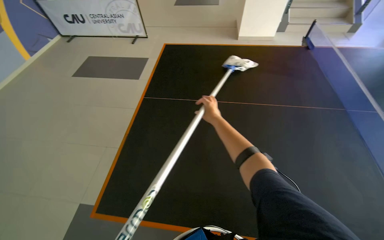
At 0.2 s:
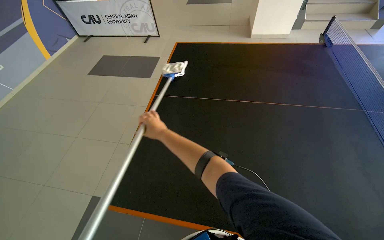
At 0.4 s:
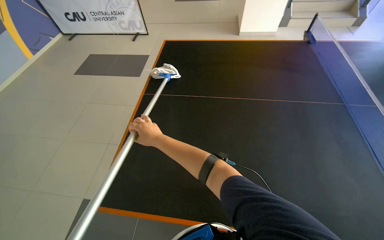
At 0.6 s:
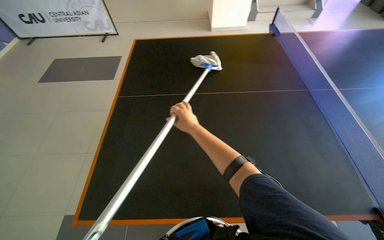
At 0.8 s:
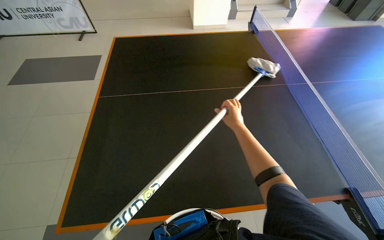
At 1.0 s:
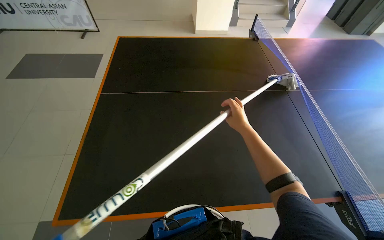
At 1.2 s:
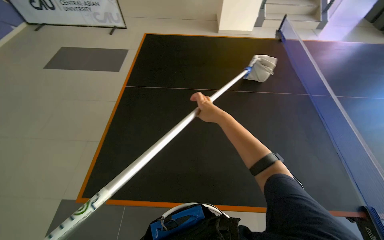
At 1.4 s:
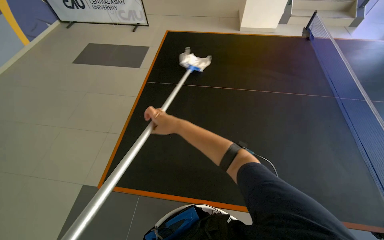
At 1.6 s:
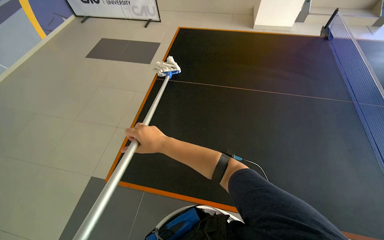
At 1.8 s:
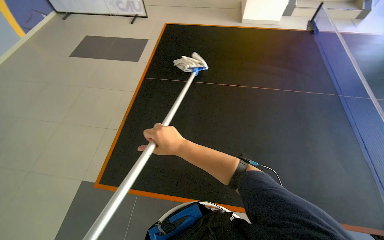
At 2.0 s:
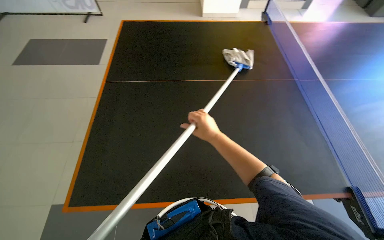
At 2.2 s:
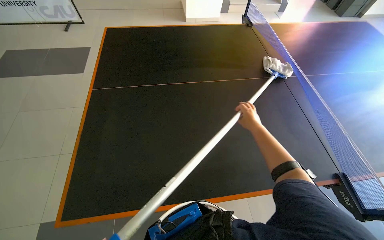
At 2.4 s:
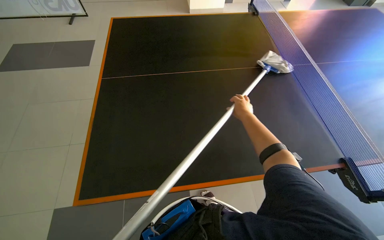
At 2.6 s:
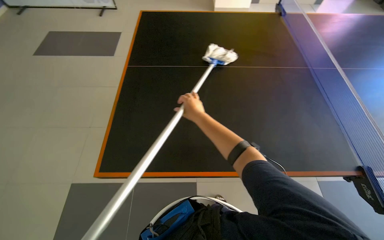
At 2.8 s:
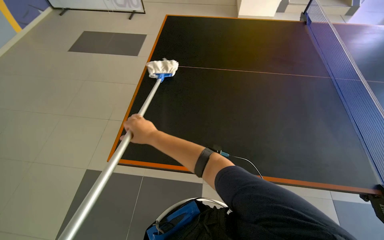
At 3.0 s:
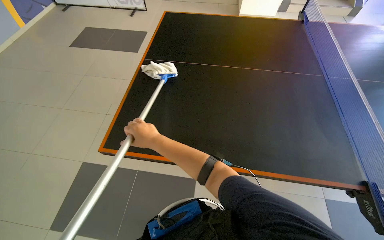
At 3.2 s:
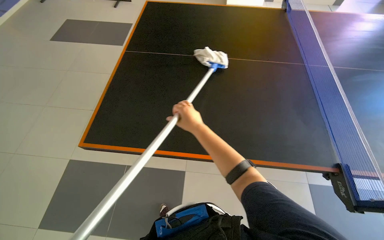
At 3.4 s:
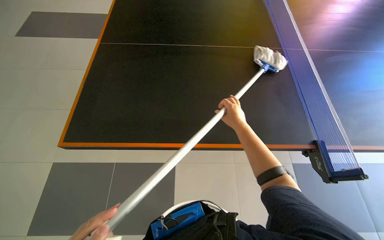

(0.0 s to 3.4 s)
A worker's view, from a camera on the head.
Job: wiping surfaces.
The whole recording: Cleaning ping-pong table. The worker cleans the surface of a ping-pong table using a long-handled mop.
0.0 s - 1.6 s: The right hand swings left and right, roughly 30 cm each way, with 2 reversals.
1.6 s - 3.4 s: The right hand moves left and right over some 35 cm, changing direction 2 times.

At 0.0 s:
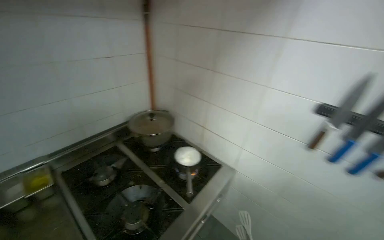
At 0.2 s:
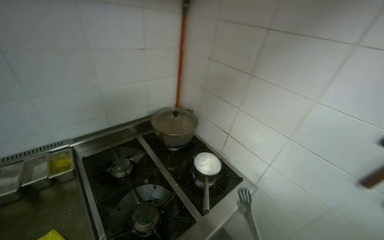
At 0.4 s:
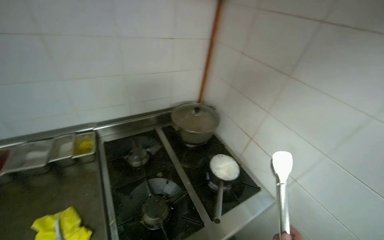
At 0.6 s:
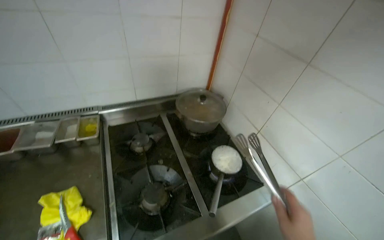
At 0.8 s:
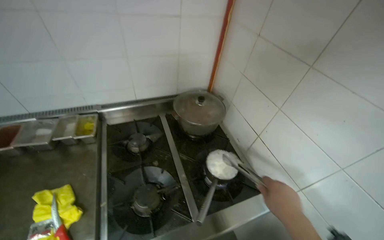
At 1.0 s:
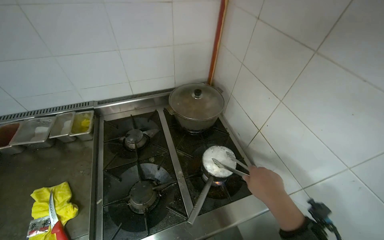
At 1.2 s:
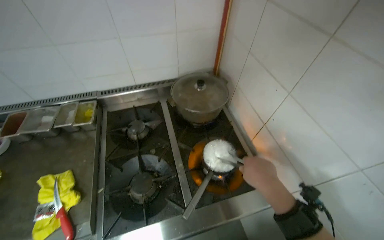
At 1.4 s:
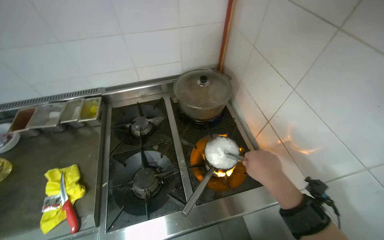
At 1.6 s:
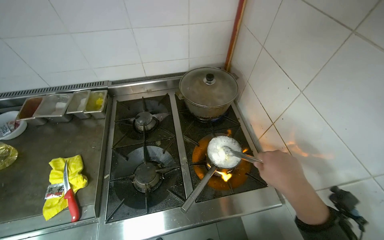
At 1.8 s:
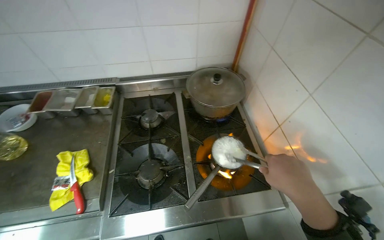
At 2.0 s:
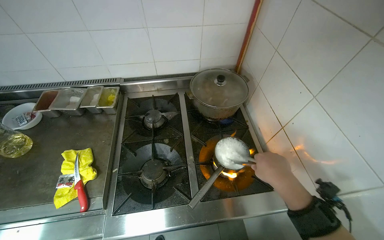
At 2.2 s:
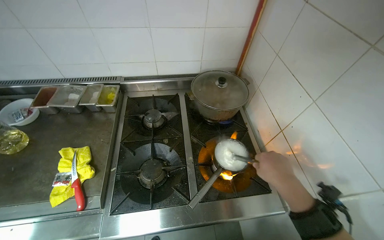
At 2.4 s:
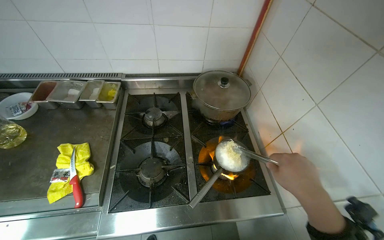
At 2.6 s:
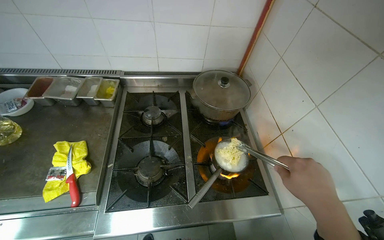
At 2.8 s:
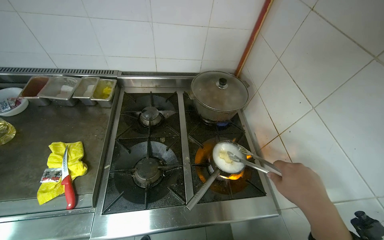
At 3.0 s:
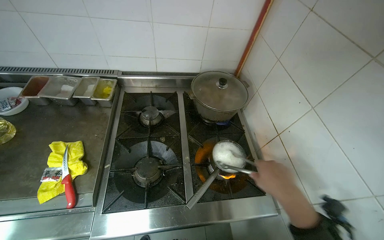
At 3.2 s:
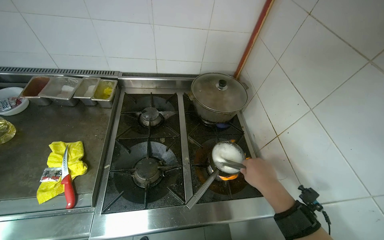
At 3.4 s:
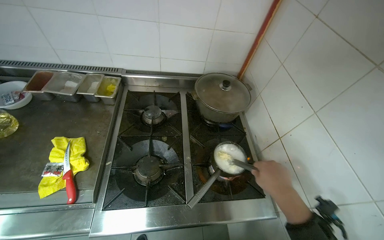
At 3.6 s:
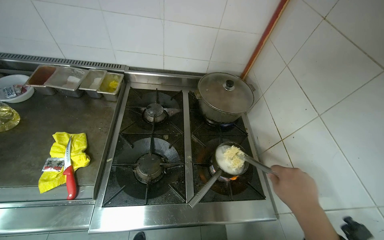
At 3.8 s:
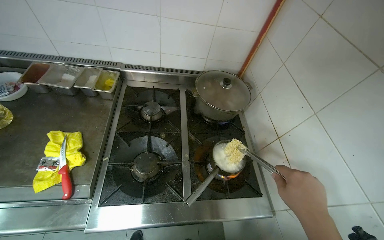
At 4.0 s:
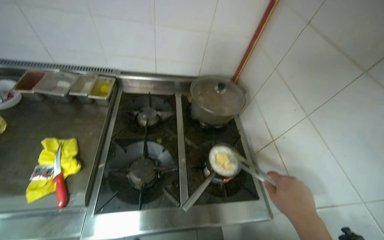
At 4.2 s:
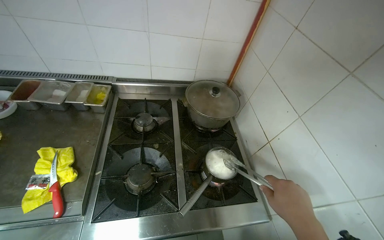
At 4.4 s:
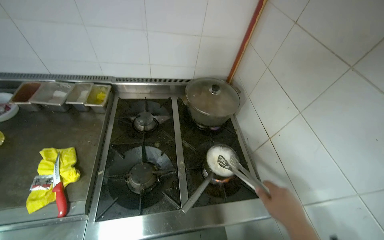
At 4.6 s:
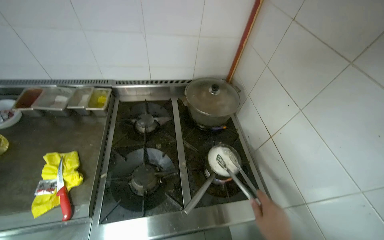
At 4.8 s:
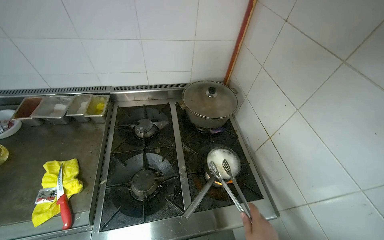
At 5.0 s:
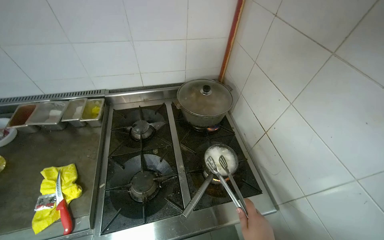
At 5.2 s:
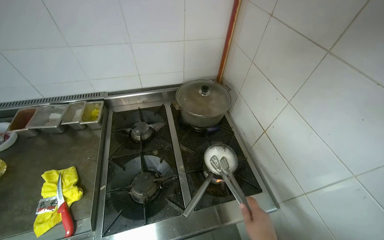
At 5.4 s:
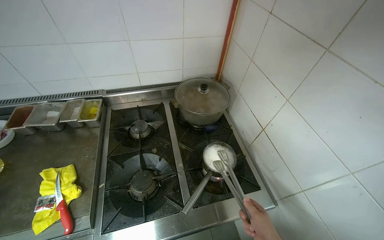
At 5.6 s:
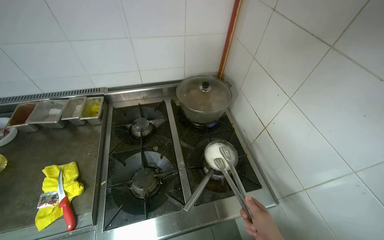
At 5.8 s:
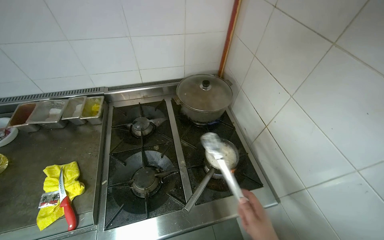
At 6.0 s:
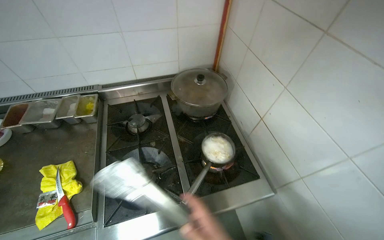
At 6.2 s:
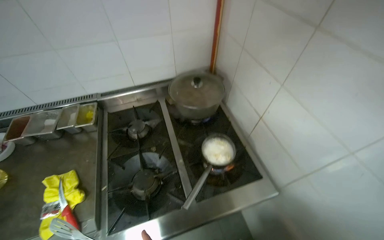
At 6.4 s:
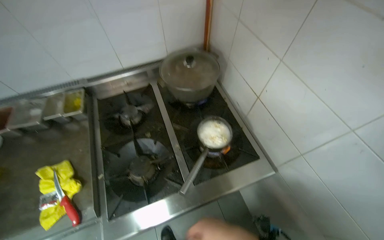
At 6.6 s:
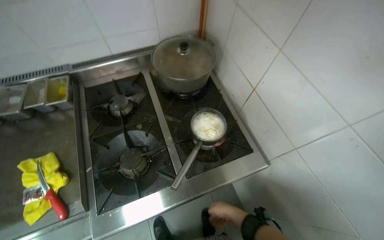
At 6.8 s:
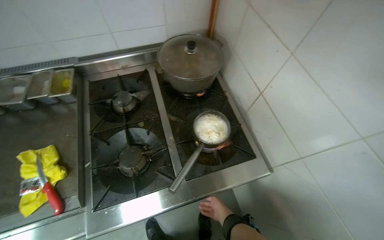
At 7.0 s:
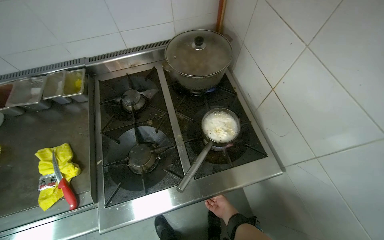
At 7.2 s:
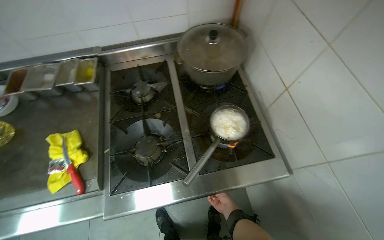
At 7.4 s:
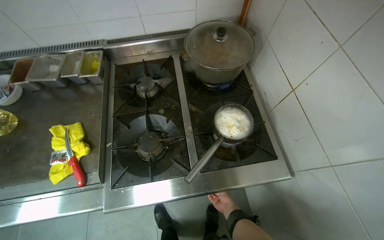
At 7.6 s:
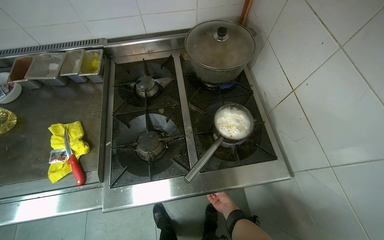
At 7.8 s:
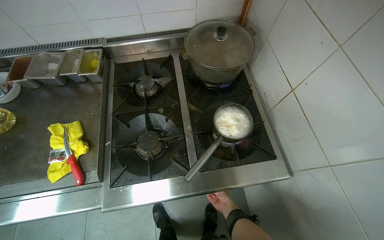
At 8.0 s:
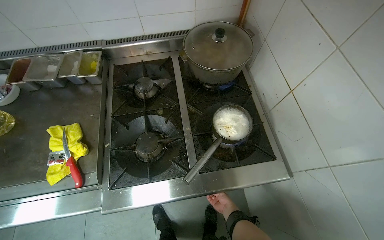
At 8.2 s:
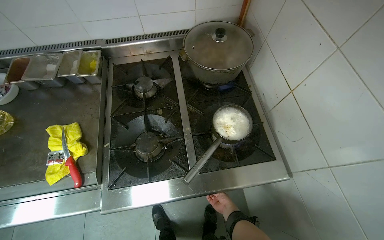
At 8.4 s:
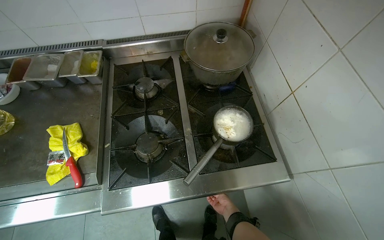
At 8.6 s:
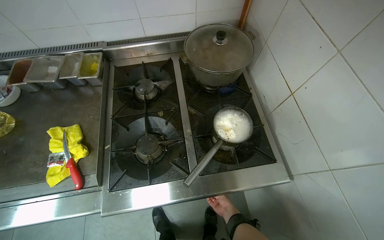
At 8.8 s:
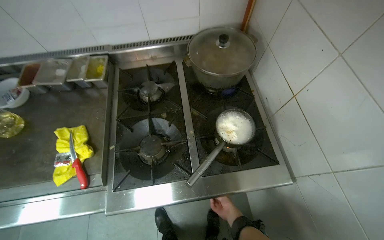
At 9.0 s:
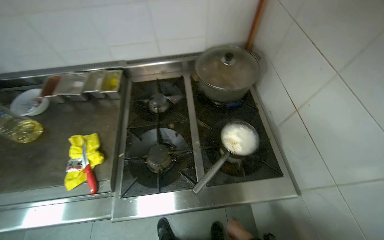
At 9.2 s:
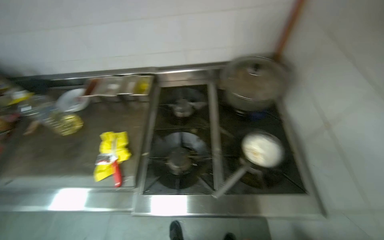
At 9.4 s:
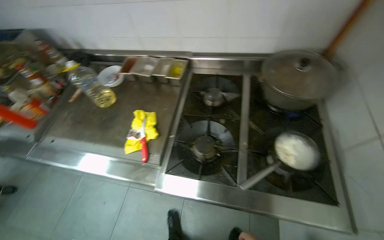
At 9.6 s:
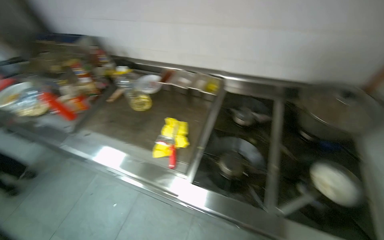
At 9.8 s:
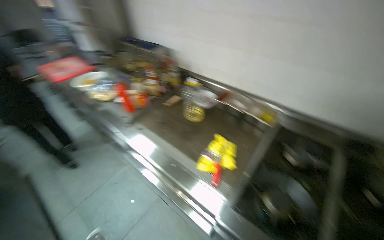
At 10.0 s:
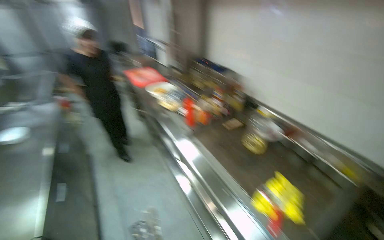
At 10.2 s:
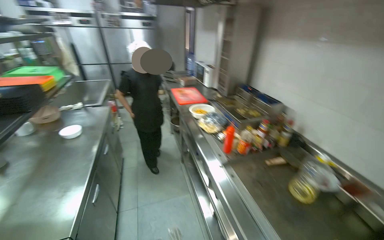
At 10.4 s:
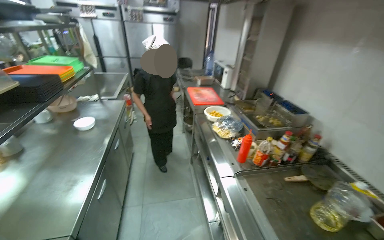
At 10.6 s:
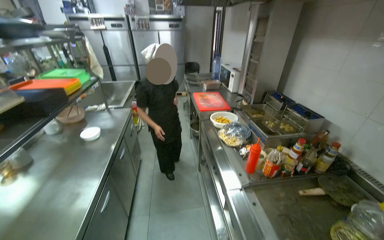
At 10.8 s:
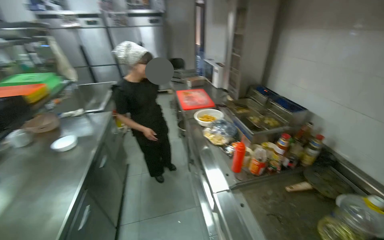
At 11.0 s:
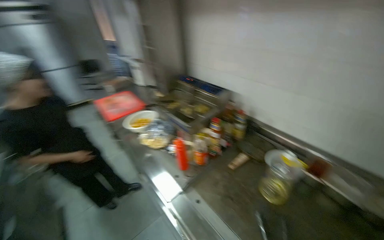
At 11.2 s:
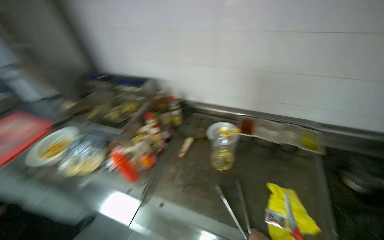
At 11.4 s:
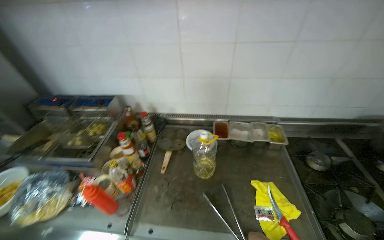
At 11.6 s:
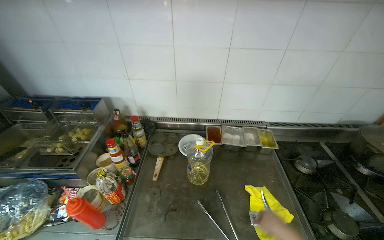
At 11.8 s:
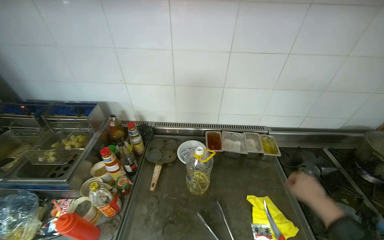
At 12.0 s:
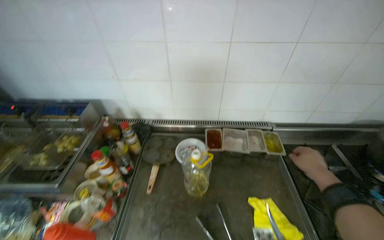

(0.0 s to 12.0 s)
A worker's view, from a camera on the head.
Job: cooking food.
The whole recording: Cooking food in a pot. The worker stirs food in a pot on the stove, adjusts the flame, and adds more ingredients.
0.0 s - 1.6 s: The wearer looks approximately 40 degrees further to the left. The camera pitches downward, by about 15 degrees.
6.0 s - 7.6 s: The view tilts approximately 10 degrees downward.
9.0 s - 10.4 s: The camera travels approximately 80 cm. The head rotates approximately 85 degrees to the left. The camera pitches upward, by approximately 25 degrees.
10.4 s - 12.0 s: The camera travels some 50 cm. The wearer's head swings approximately 80 degrees to the right.

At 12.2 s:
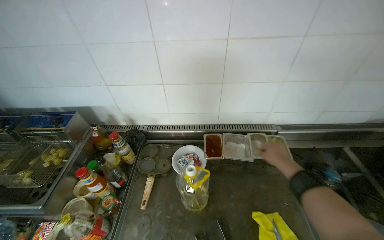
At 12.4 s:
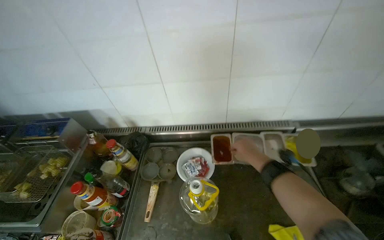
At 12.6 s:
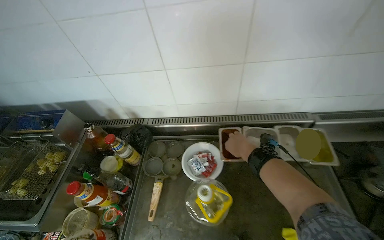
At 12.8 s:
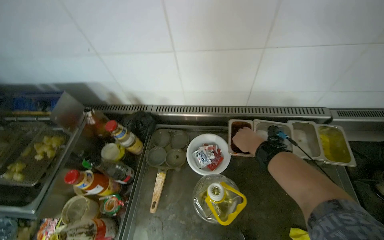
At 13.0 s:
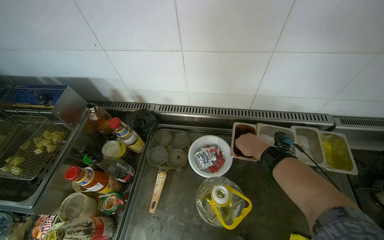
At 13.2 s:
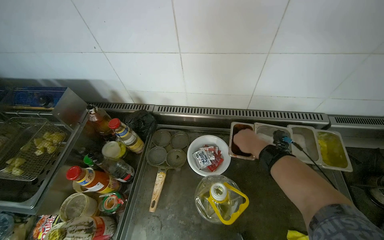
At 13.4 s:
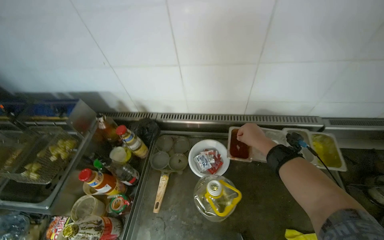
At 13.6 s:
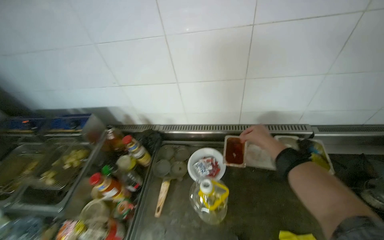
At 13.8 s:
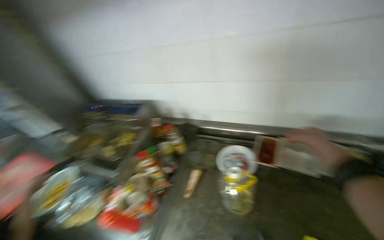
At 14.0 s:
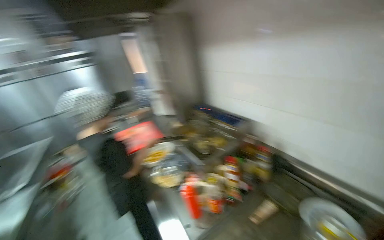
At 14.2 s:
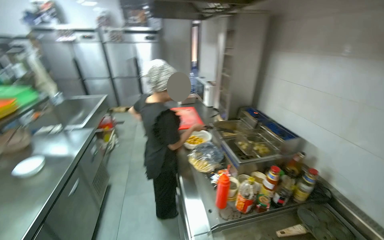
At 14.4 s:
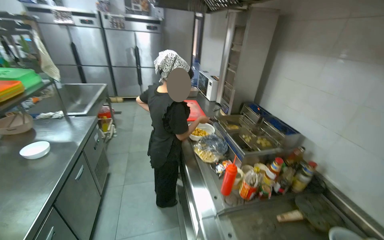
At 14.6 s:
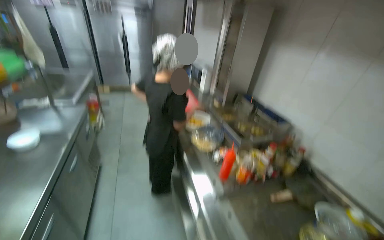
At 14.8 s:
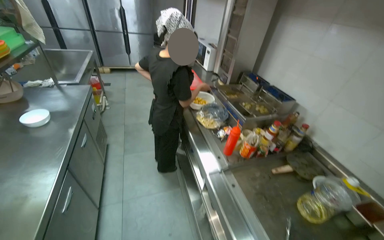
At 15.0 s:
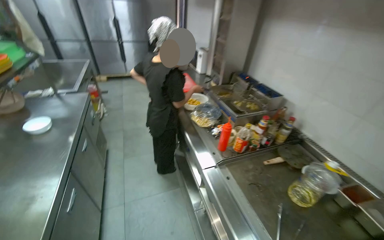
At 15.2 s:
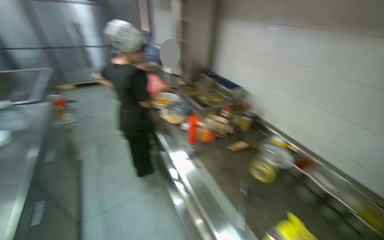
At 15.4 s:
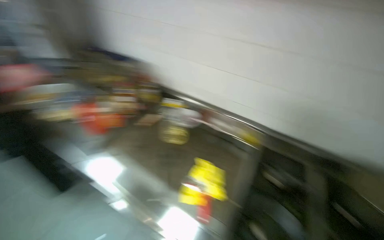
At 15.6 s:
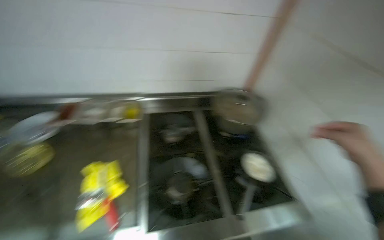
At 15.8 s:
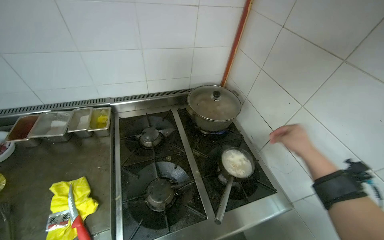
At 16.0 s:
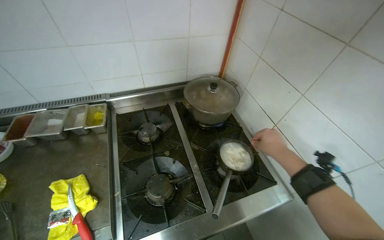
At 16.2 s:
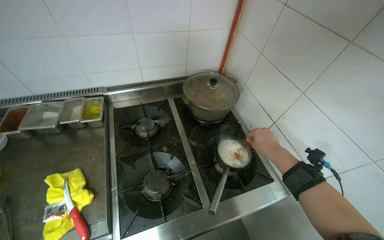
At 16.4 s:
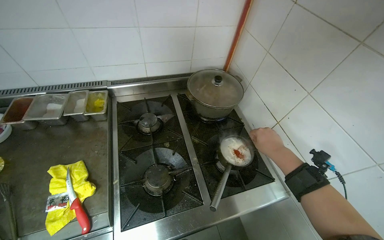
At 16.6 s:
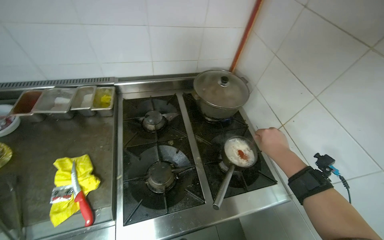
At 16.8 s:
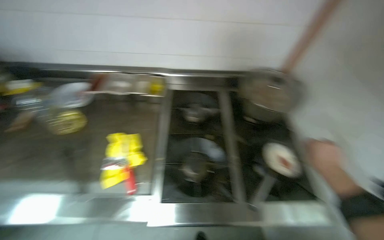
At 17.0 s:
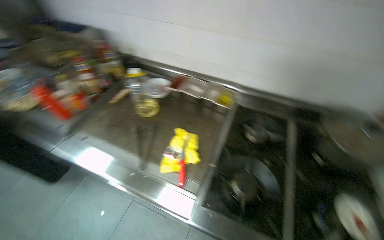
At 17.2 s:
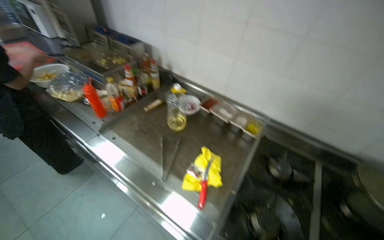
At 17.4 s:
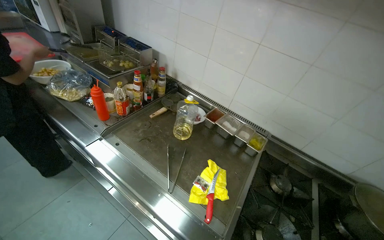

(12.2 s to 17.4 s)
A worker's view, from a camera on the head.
Job: cooking food.
The whole recording: Cooking food in a pot. The worker stirs food in a pot on the stove, adjusts the flame, and adds more ingredients.
12.2 s - 14.0 s: The wearer's head swings approximately 55 degrees to the left.
14.0 s - 15.6 s: The wearer moves about 60 cm. The wearer's head swings approximately 60 degrees to the right. The wearer looks about 30 degrees further downward.
15.6 s - 17.4 s: The camera travels about 40 cm. The wearer looks approximately 55 degrees further to the left.
